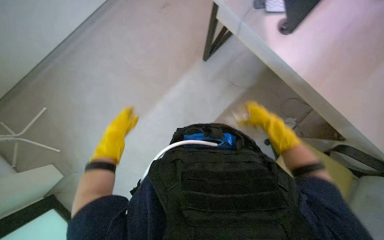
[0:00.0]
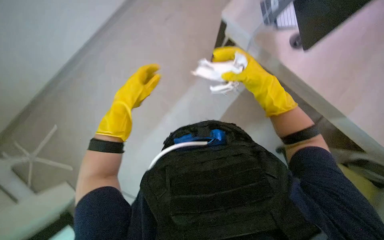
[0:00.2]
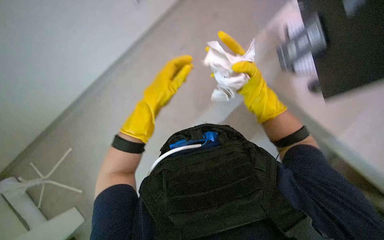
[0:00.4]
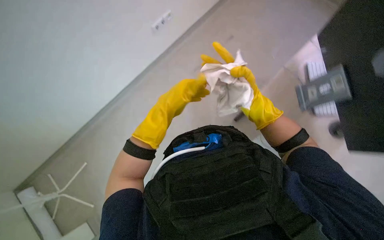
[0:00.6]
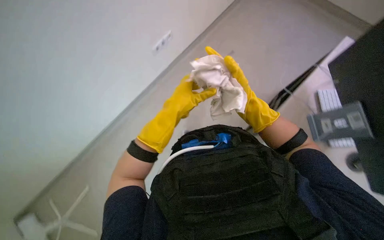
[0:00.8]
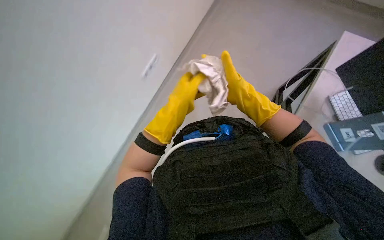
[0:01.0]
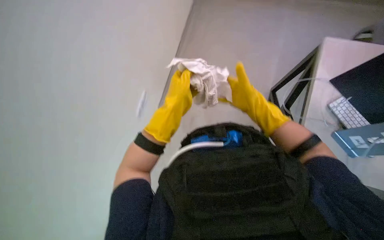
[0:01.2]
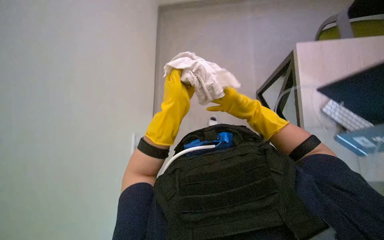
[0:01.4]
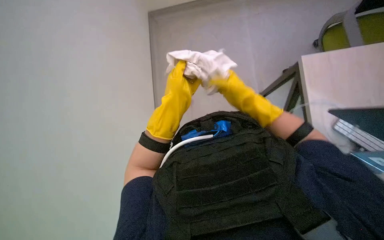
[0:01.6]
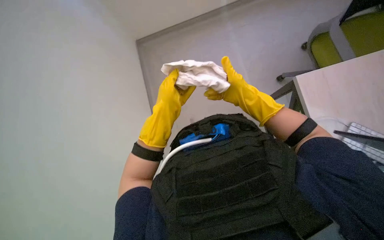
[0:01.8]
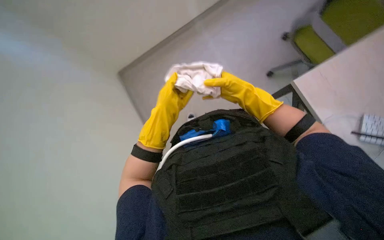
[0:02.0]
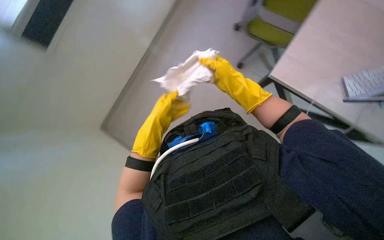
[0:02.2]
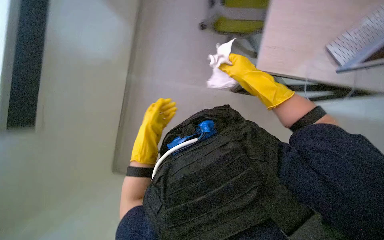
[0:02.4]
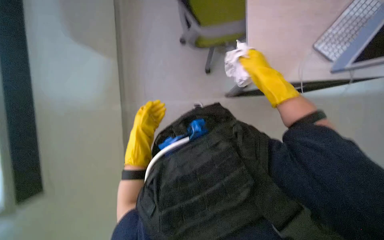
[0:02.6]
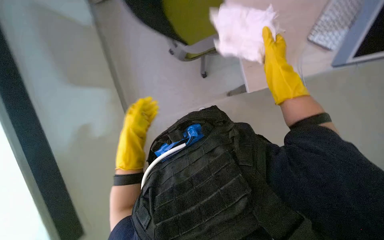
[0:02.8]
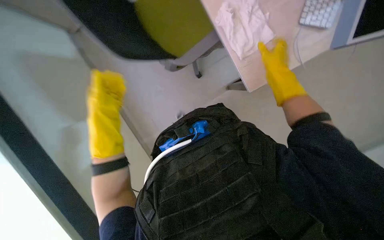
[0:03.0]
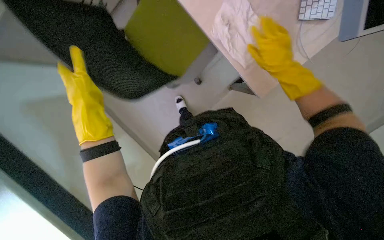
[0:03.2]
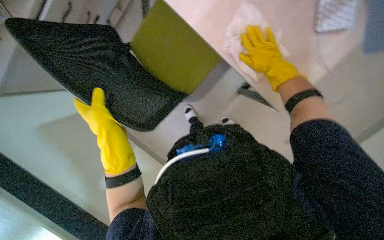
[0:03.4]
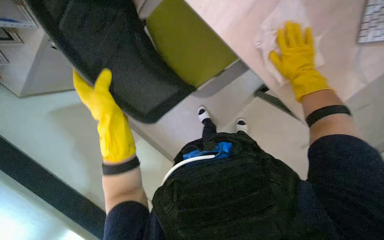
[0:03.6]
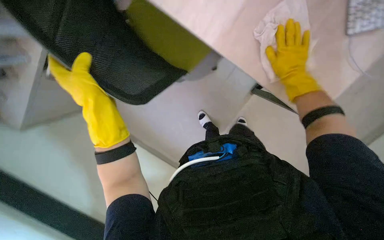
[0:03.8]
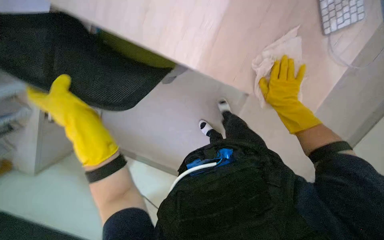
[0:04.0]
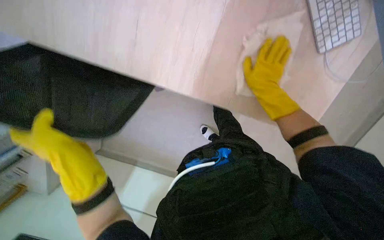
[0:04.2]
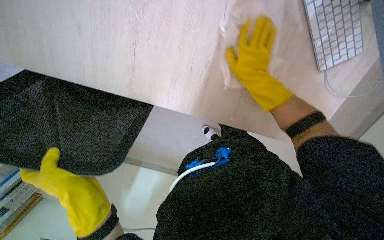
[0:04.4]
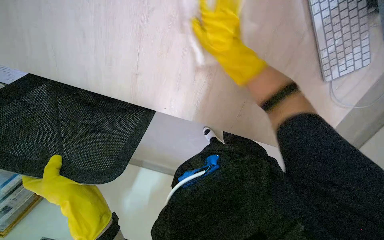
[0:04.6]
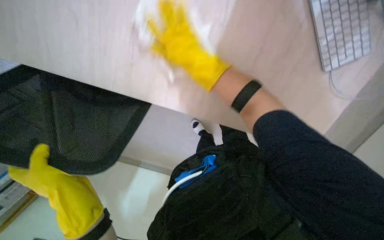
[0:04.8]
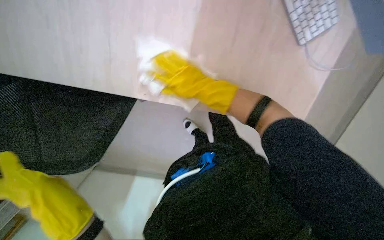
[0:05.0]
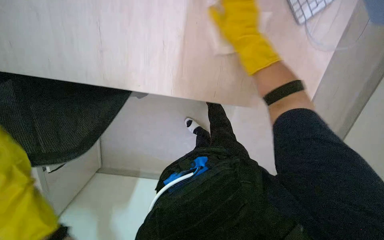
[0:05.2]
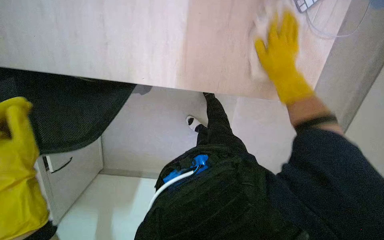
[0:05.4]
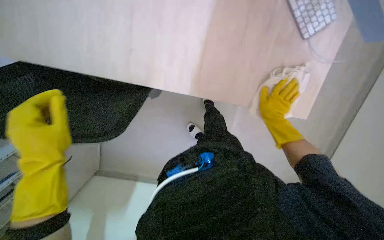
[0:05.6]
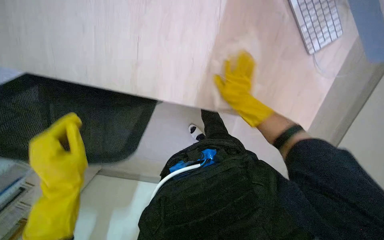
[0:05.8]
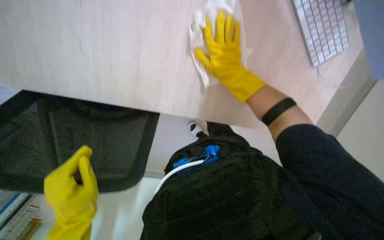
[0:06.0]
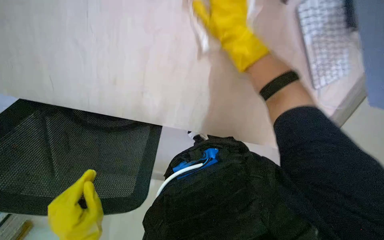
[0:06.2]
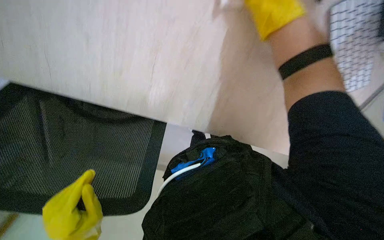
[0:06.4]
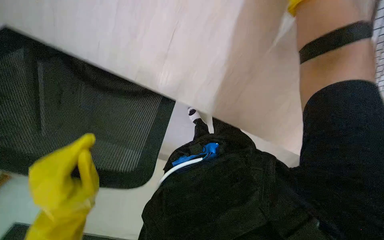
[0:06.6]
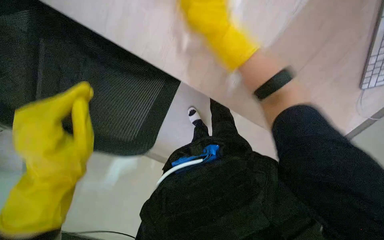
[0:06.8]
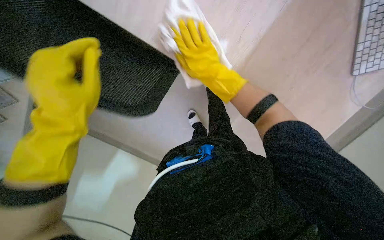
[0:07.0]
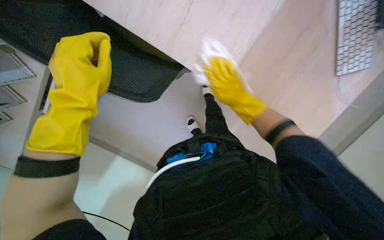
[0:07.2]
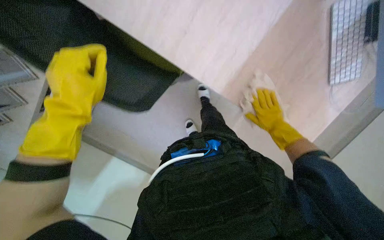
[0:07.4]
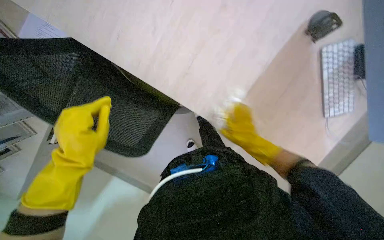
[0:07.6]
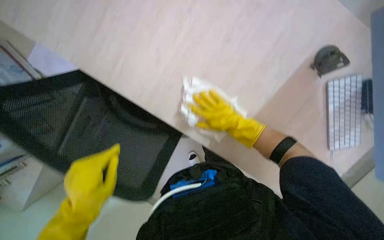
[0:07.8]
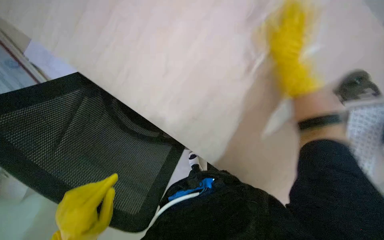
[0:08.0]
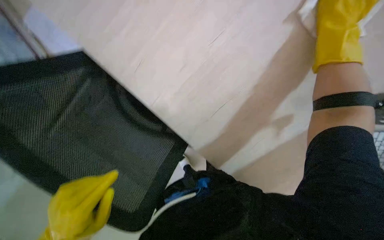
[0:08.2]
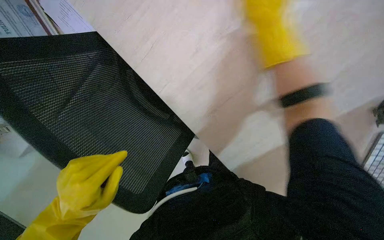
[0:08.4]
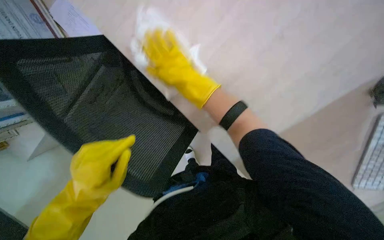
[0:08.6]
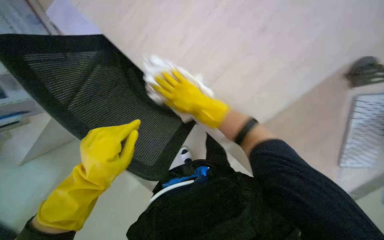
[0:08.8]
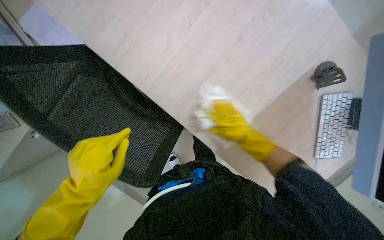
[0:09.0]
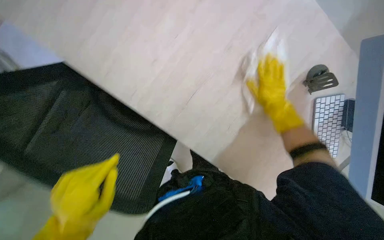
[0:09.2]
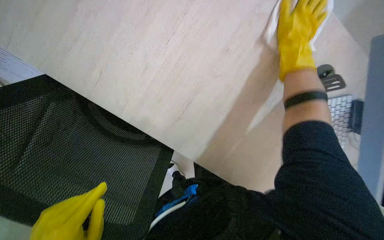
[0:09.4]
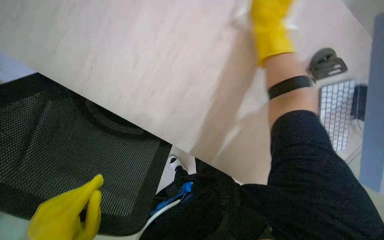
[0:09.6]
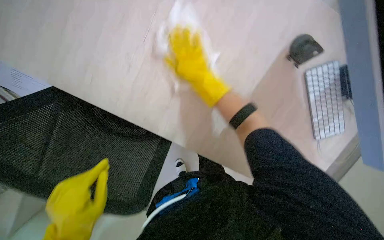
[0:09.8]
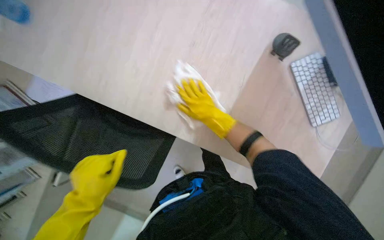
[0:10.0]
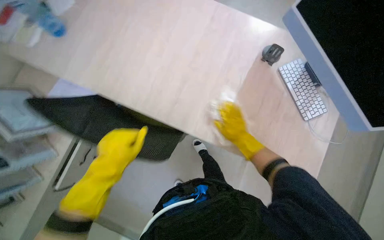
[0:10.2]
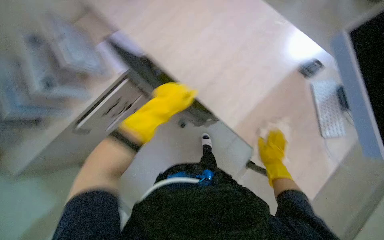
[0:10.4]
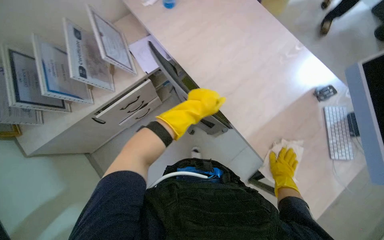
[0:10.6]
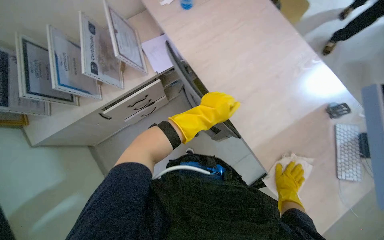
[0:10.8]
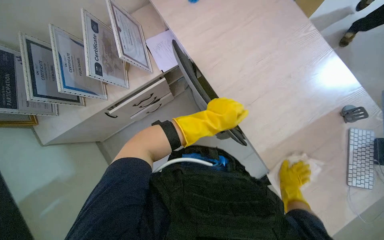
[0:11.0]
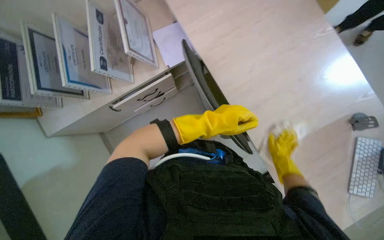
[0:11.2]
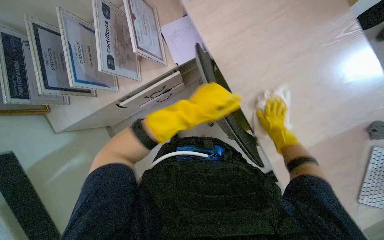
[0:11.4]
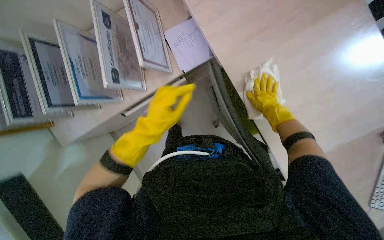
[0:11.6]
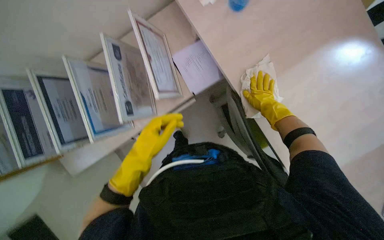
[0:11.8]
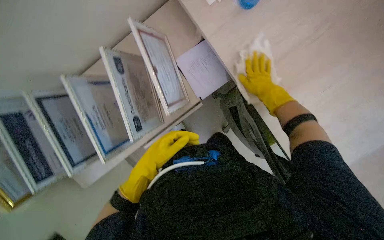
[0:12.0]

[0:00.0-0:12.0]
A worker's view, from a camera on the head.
Job: wiping surfaces.
The whole recording: Wiping office desk surface. The worker wipes the surface of an office desk with a white cloth.
0:00.0 to 0:01.6: The left hand is displaced to the right, nearer to the camera and up the picture by roughly 30 cm. Meanwhile the right hand moves to the left and nearer to the camera, roughly 20 cm.
0:01.6 to 0:03.0: The left hand travels to the left by approximately 10 cm, and travels farther from the camera and back again, about 20 cm each way. The right hand moves to the right, up the picture and farther from the camera, some 30 cm.
0:03.0 to 0:04.4: The view swings some 15 degrees to the left. The left hand heads nearer to the camera and down the picture, covering some 25 cm, while the right hand swings left and right, approximately 15 cm each way, with 2 reversals.
0:04.4 to 0:06.0: The right hand goes left and right, about 30 cm each way, reversing 2 times.
0:06.0 to 0:07.6: The right hand goes roughly 15 cm farther from the camera.
0:07.6 to 0:09.0: The right hand goes left and right, roughly 35 cm each way, reversing 3 times.
0:09.0 to 0:10.4: The view tips upward by approximately 20 degrees. The right hand goes approximately 25 cm down the picture and farther from the camera.
0:10.4 to 0:12.0: The camera travels about 60 cm. The view tips downward by some 15 degrees.

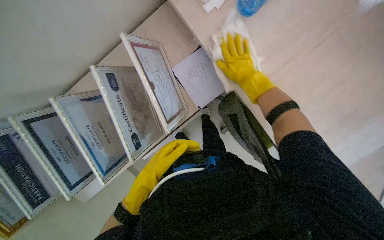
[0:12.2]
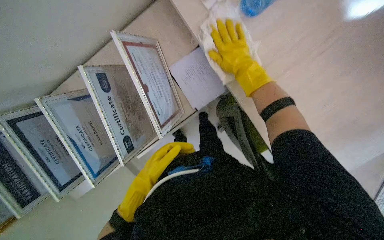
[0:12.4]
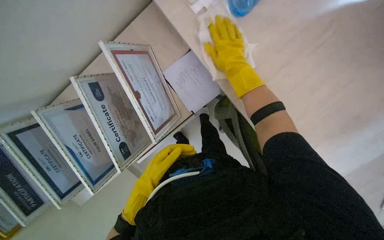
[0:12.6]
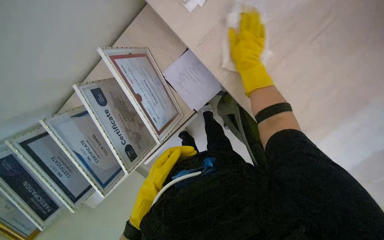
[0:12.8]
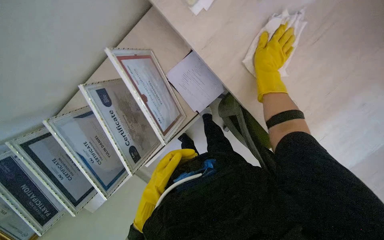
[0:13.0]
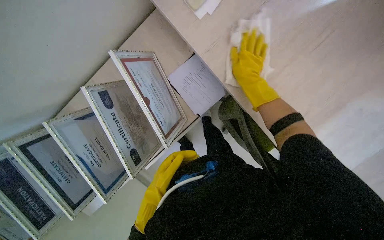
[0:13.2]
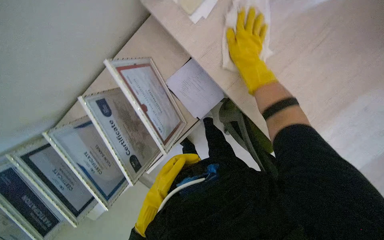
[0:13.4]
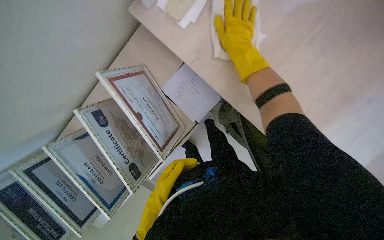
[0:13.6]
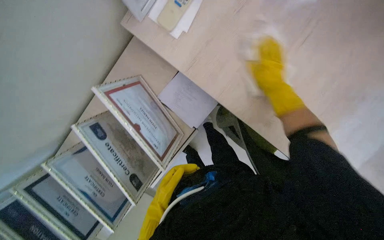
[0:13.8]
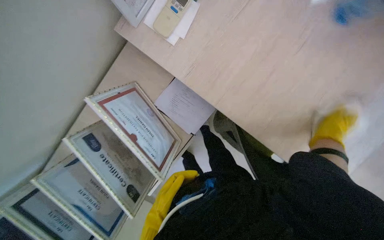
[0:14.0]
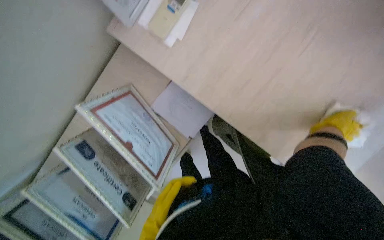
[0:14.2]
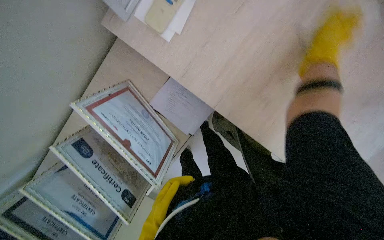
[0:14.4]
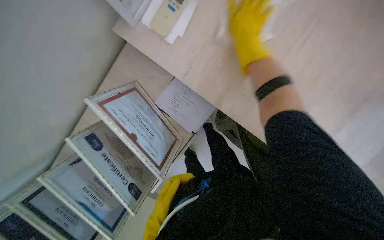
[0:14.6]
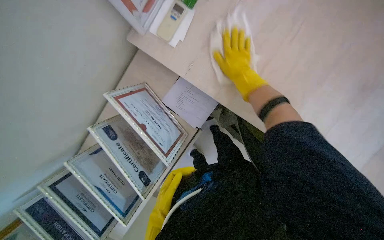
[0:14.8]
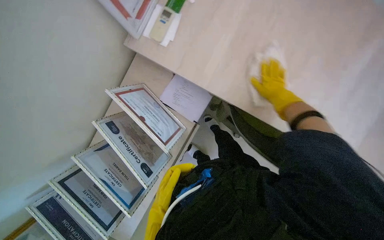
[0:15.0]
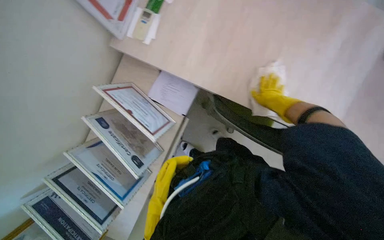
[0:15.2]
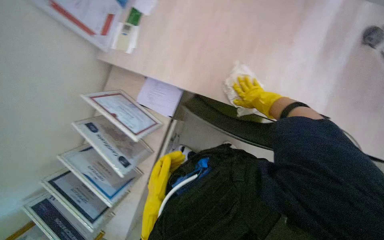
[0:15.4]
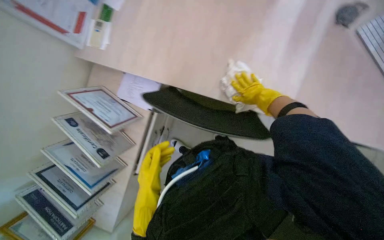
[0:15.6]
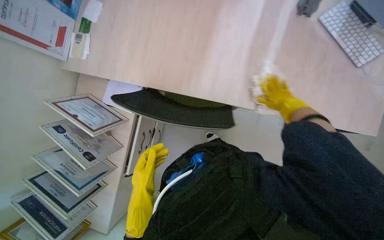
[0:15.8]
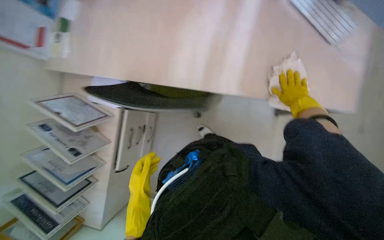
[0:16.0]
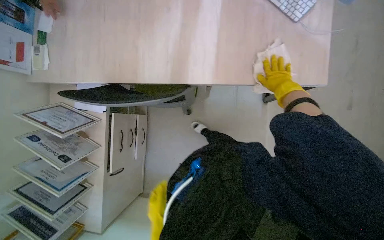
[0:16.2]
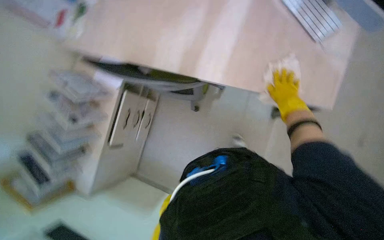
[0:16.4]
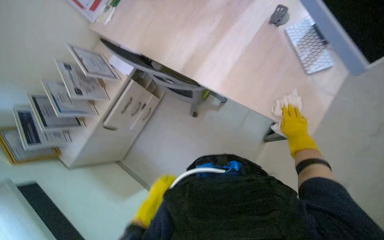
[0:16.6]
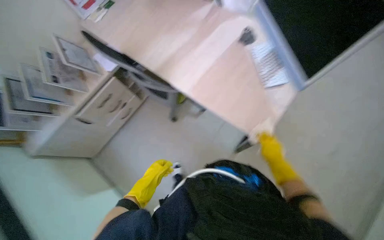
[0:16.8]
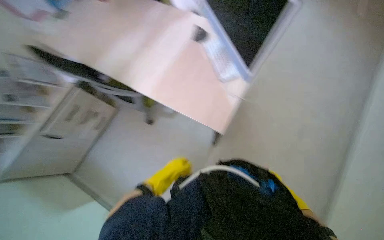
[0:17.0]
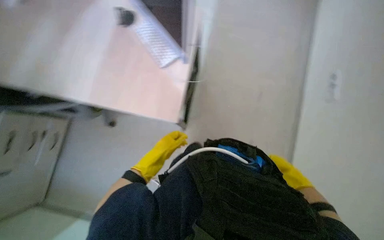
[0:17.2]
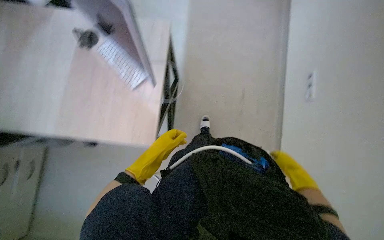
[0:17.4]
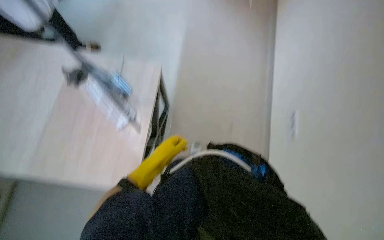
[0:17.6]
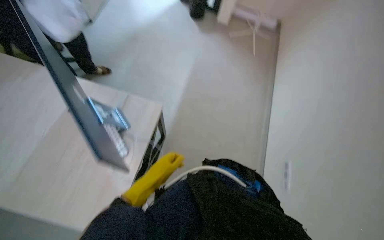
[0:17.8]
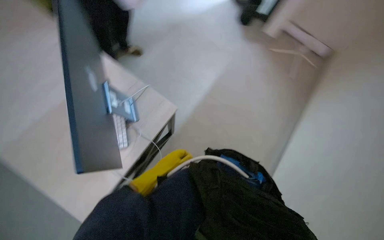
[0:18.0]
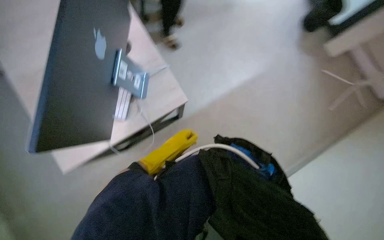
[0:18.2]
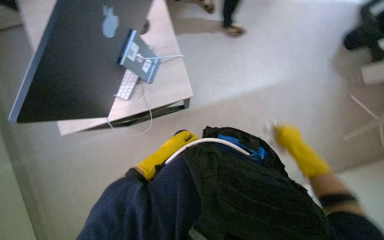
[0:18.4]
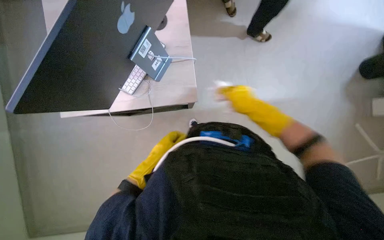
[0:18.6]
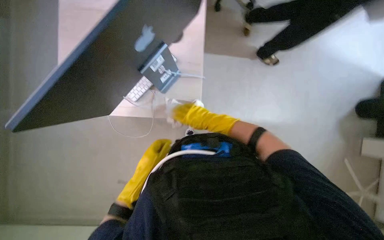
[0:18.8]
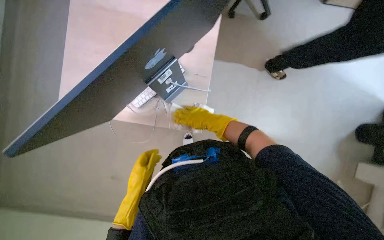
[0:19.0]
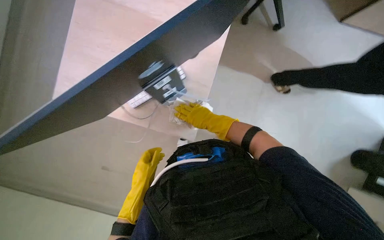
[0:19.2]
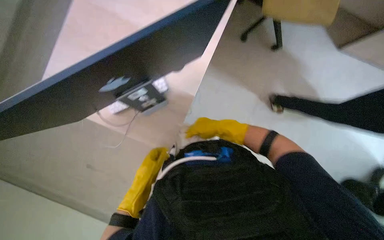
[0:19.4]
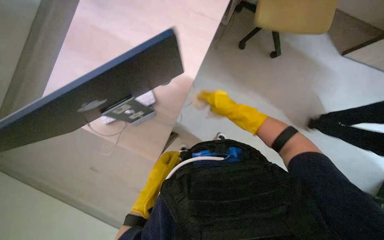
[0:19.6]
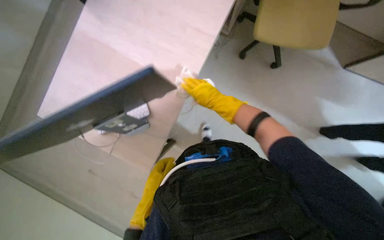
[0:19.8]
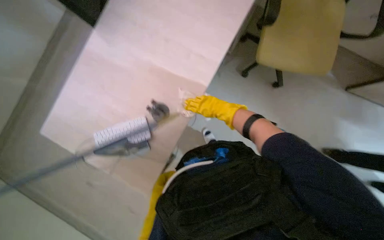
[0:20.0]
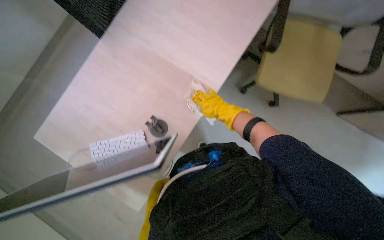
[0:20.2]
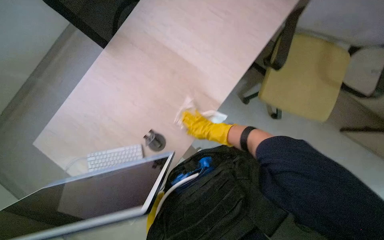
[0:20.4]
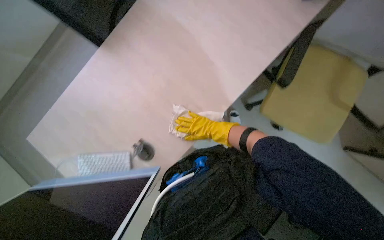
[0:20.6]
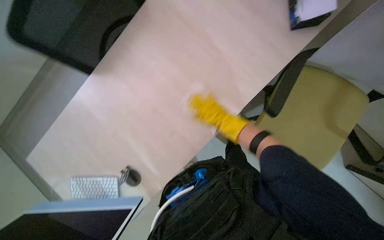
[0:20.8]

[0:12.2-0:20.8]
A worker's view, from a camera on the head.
Job: wiping surfaces.
The whole recording: Wiping office desk surface. The worker wipes the surface of an office desk with a white cloth.
0:13.6 to 0:15.0: The right hand moves left and right over roughly 30 cm, changing direction 2 times.
0:15.0 to 0:16.6: The camera is carried to the right, approximately 90 cm.
0:16.6 to 0:18.0: The camera is carried some 40 cm. The wearer looks approximately 25 degrees further to the right.
0:18.0 to 0:19.4: The head rotates about 65 degrees to the left.
0:19.4 to 0:20.8: The right hand moves about 5 cm farther from the camera and comes back.
